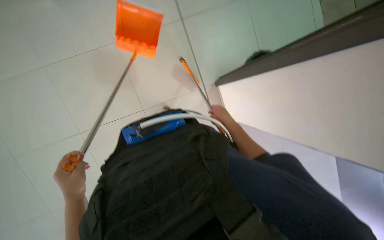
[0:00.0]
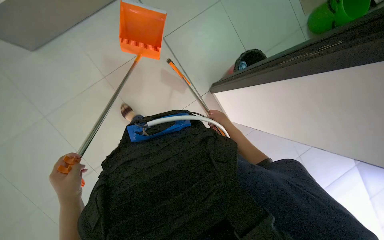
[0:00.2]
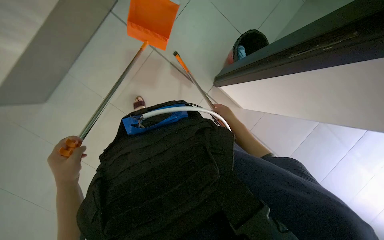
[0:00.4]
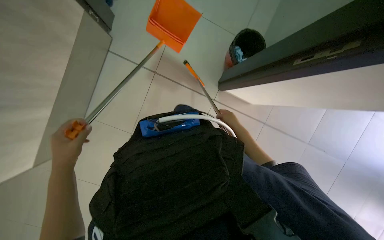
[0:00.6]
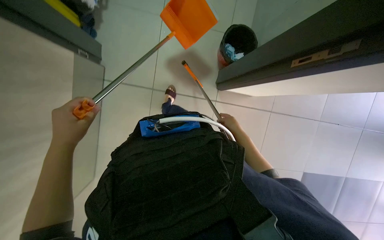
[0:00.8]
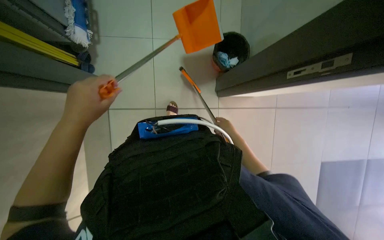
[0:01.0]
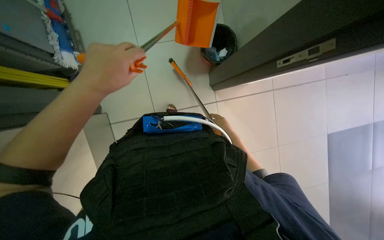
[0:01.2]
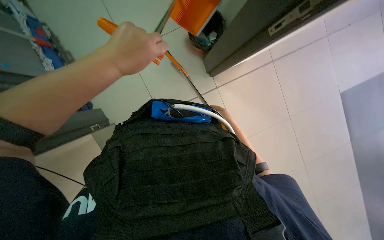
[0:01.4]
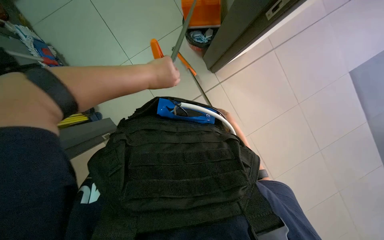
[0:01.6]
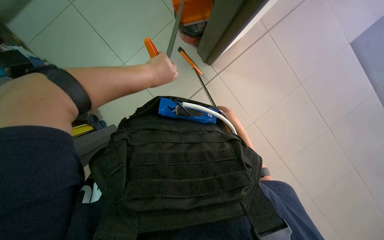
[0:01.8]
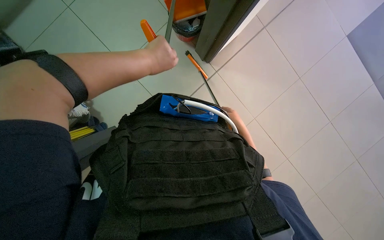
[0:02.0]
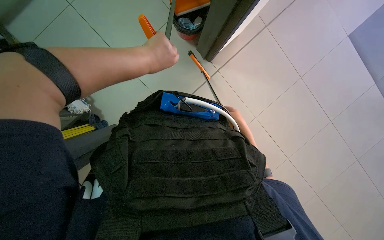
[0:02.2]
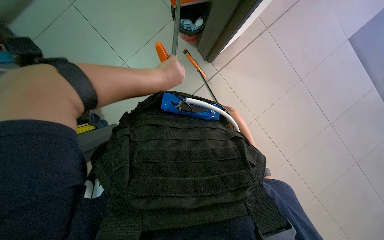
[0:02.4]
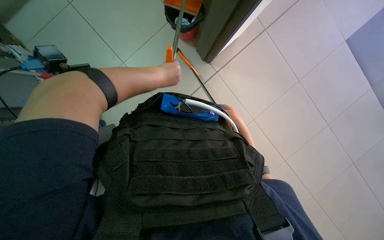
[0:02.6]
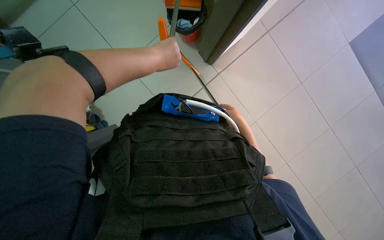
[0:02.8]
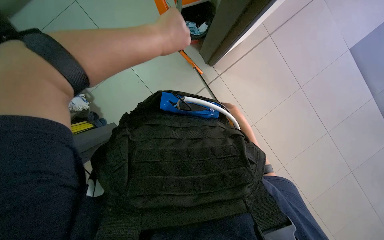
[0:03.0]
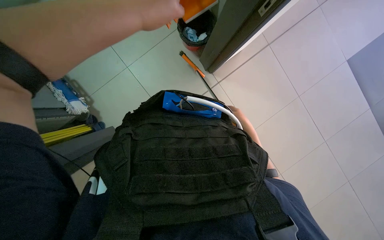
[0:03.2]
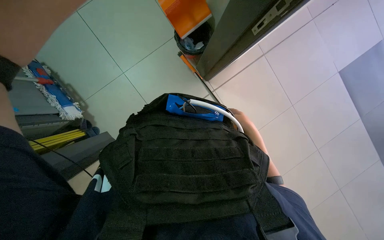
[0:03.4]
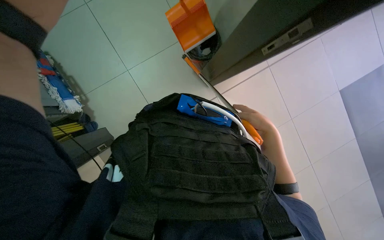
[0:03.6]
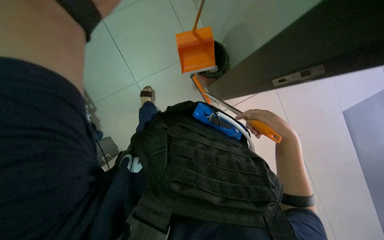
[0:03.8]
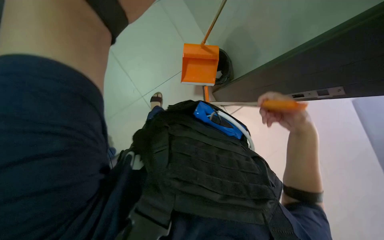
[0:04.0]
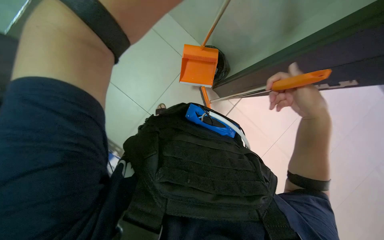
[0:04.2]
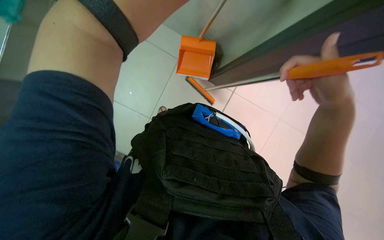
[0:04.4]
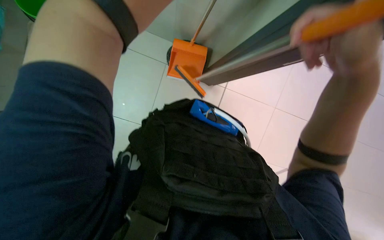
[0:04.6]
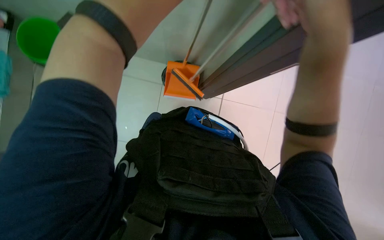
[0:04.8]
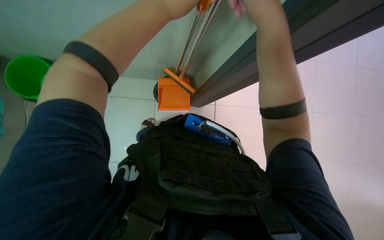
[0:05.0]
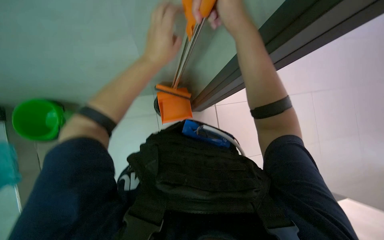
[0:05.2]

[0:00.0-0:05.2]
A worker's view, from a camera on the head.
Job: sweeping floor.
The whole recording: Sweeping the floor. The worker sweeps the floor with a broom and dustpan.
0:00.0 to 0:01.8: The scene rotates counterclockwise by some 55 degrees.
0:03.4 to 0:05.2: The camera pitches upward, by about 15 degrees. The right hand moves nearer to the camera, up the picture and to the left, approximately 50 cm.

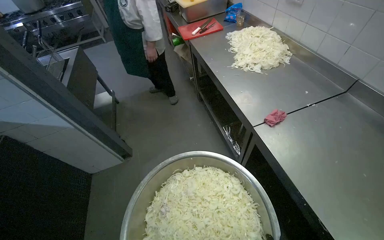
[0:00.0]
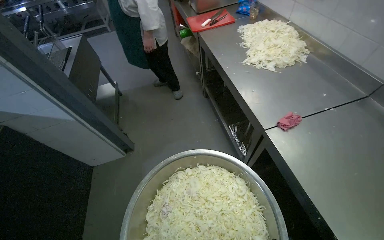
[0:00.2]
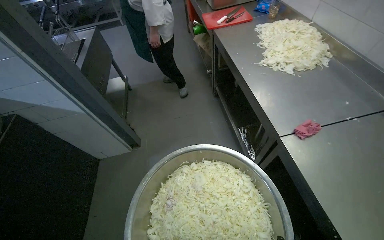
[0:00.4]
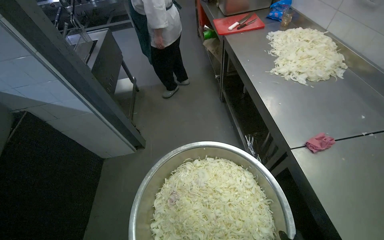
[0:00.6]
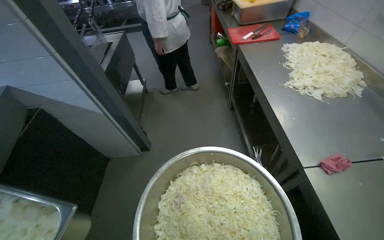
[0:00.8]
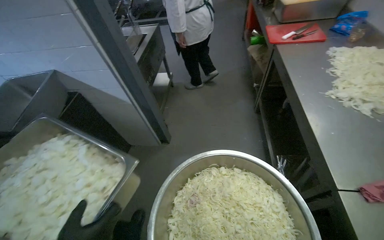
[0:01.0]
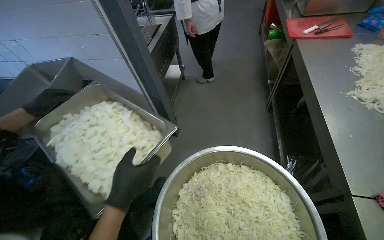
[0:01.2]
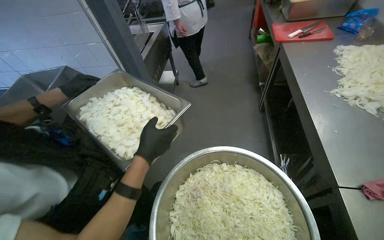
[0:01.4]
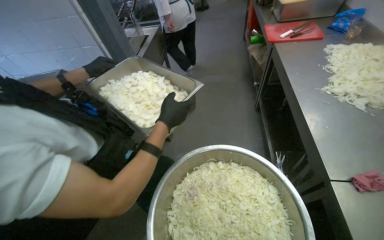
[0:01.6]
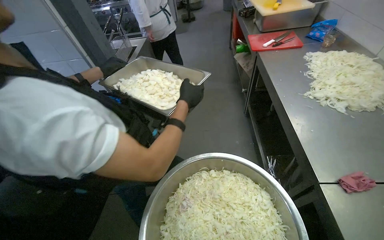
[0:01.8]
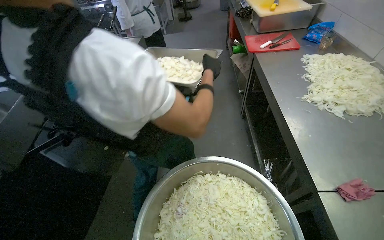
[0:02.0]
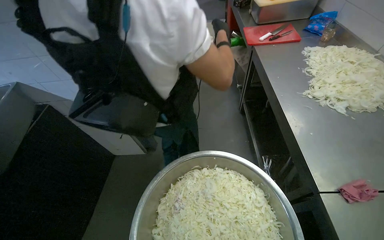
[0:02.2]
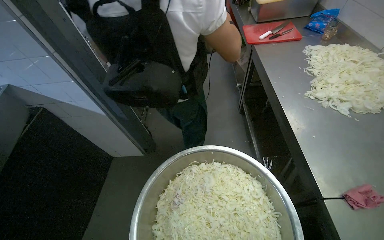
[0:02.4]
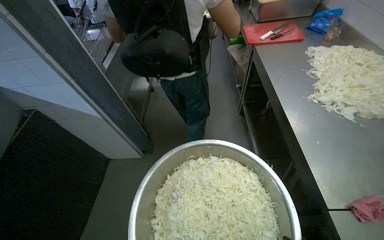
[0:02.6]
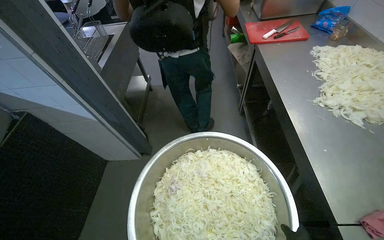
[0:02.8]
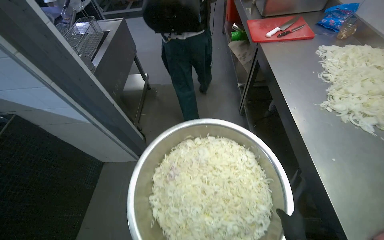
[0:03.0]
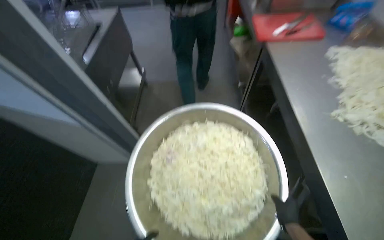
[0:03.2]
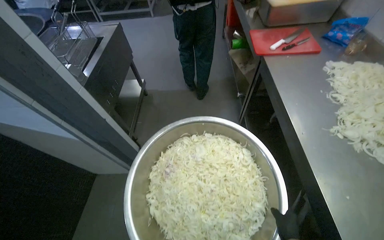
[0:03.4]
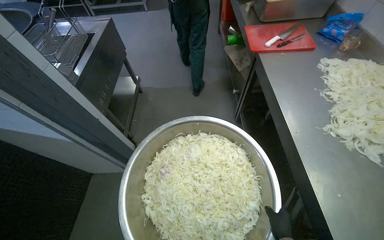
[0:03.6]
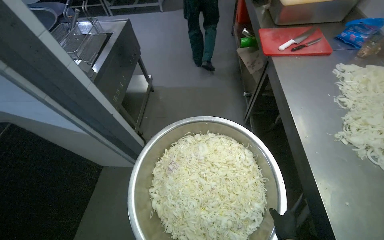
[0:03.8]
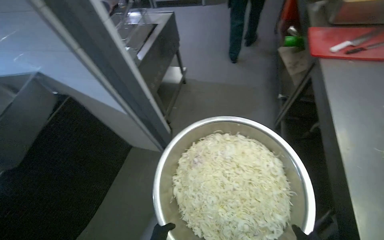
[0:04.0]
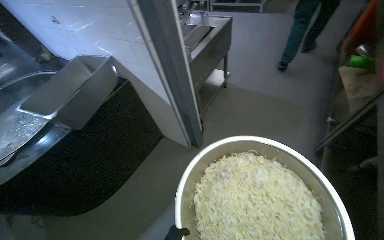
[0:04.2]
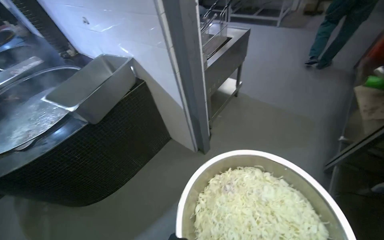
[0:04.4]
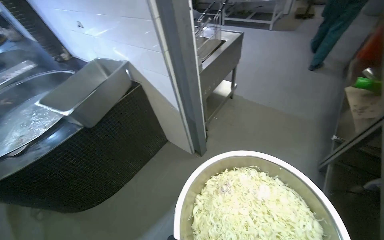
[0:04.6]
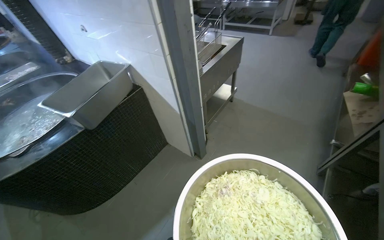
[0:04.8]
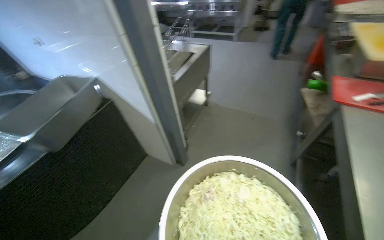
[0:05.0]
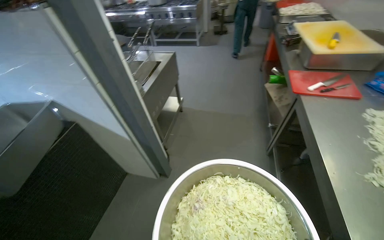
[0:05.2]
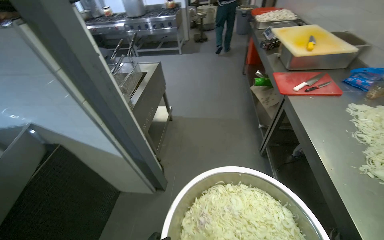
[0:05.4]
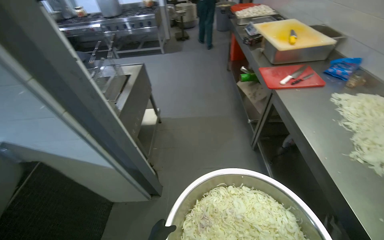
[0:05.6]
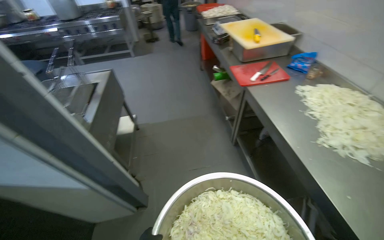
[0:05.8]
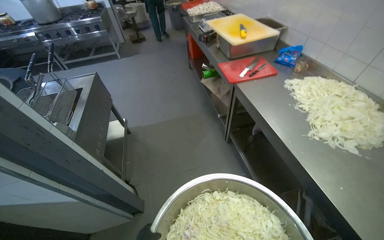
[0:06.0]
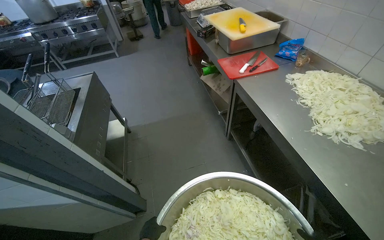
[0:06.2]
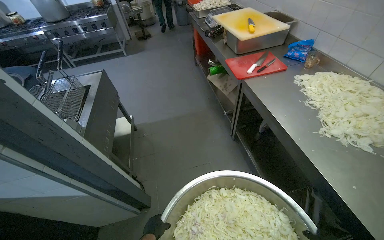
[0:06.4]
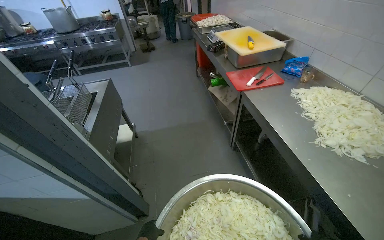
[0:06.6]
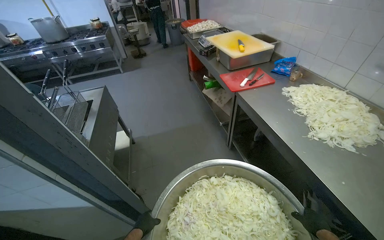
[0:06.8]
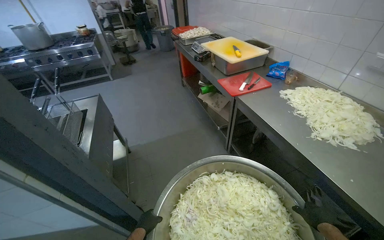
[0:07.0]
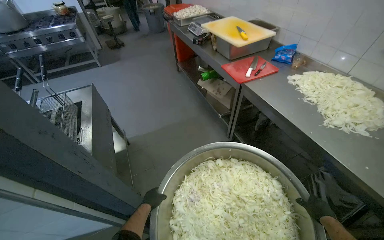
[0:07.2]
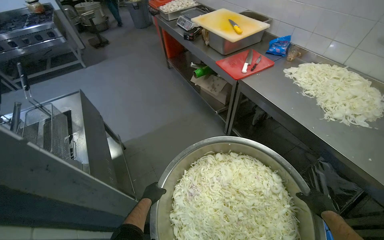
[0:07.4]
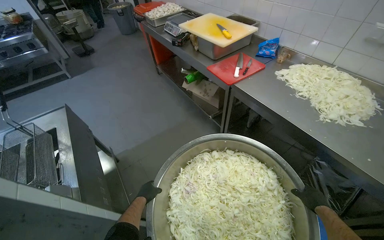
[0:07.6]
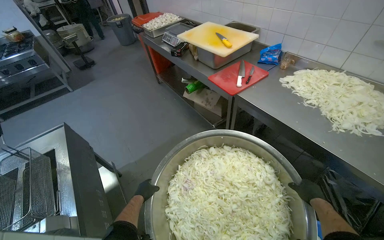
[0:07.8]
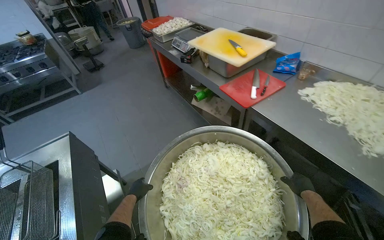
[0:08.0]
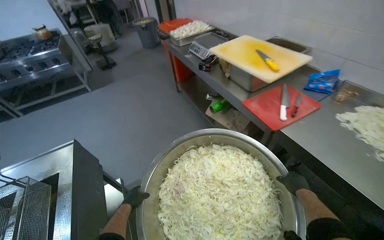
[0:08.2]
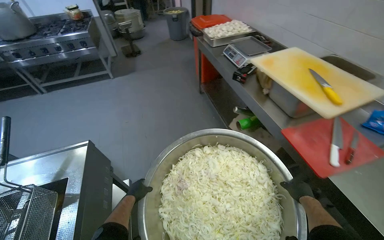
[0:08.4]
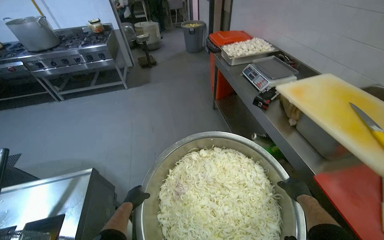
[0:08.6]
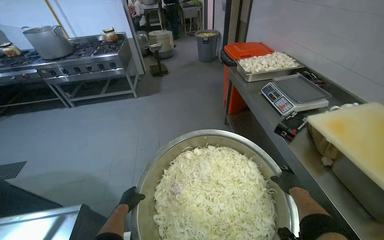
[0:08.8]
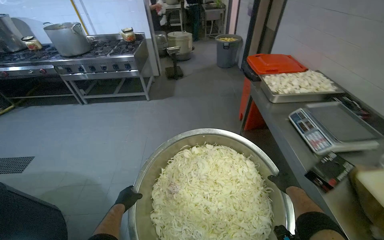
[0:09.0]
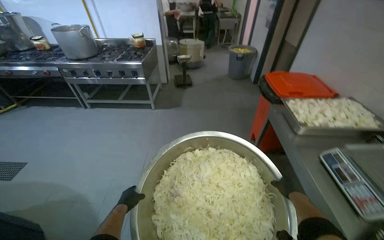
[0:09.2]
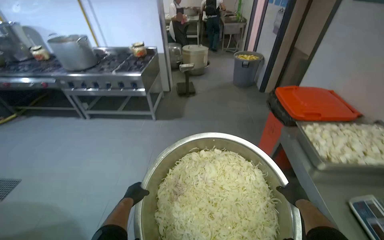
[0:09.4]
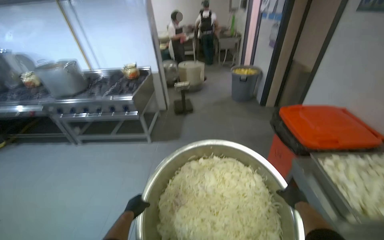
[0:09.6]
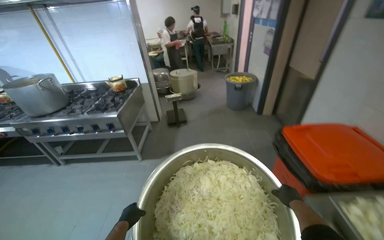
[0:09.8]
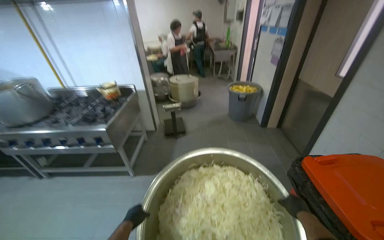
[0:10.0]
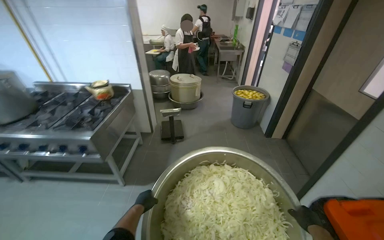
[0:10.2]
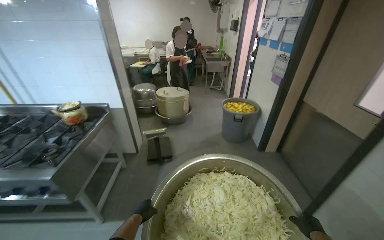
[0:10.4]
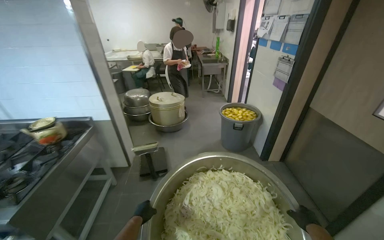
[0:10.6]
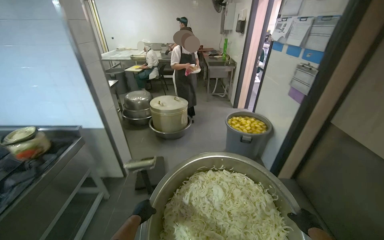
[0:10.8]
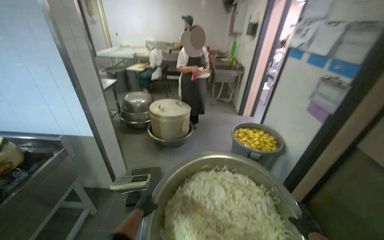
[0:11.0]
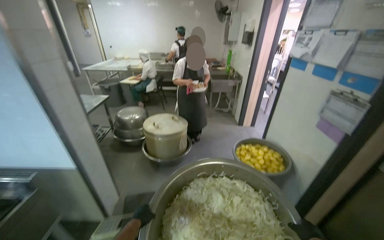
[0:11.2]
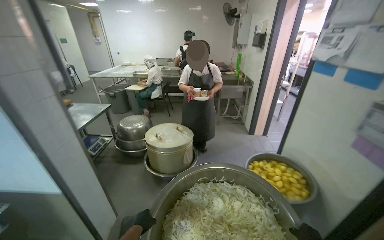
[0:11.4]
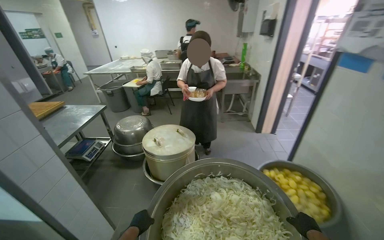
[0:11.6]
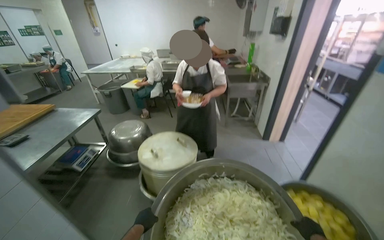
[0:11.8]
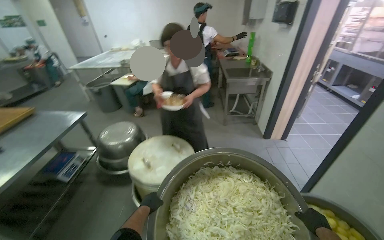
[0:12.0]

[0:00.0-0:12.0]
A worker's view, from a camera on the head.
Job: preparing food.
The whole recording: Transporting sliced onions to storage. The worker carries a large bowl of sliced onions through the kitchen and places it on a shelf in the storage room.
0:00.0 to 0:01.6: The wearer looks some 25 degrees further to the left.
0:03.0 to 0:04.4: The head rotates about 40 degrees to the left.
0:04.4 to 0:06.0: The head turns to the right by roughly 50 degrees.
0:06.0 to 0:07.6: The wearer looks some 20 degrees further to the right.
0:07.6 to 0:09.0: The camera travels roughly 1 m. The head rotates about 30 degrees to the left.
0:09.0 to 0:10.4: The camera travels some 1.5 m.
0:10.4 to 0:12.0: The wearer moves some 1.5 m.

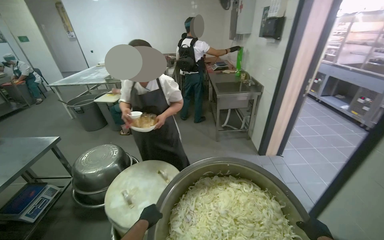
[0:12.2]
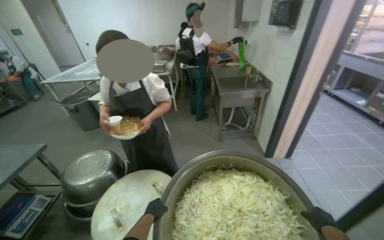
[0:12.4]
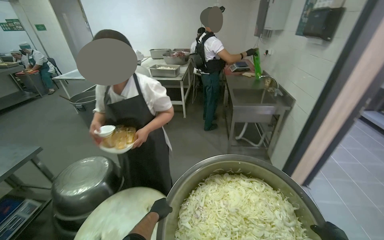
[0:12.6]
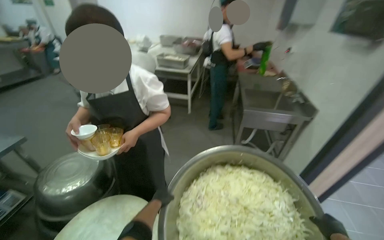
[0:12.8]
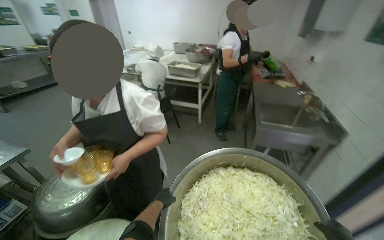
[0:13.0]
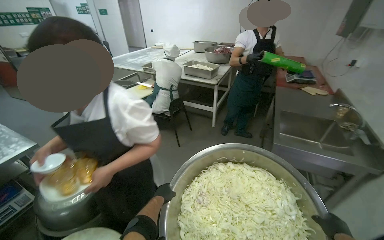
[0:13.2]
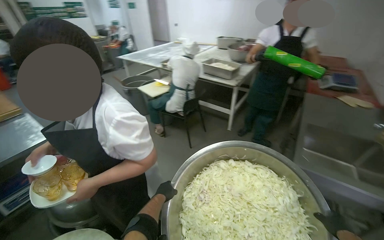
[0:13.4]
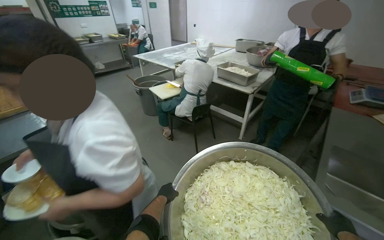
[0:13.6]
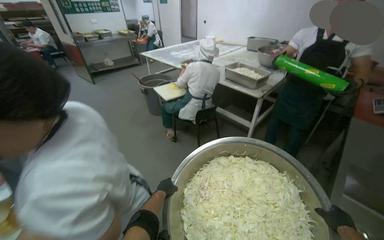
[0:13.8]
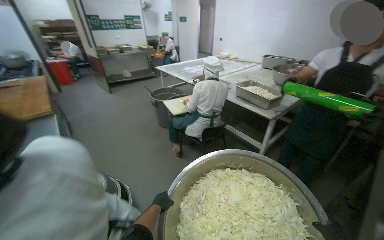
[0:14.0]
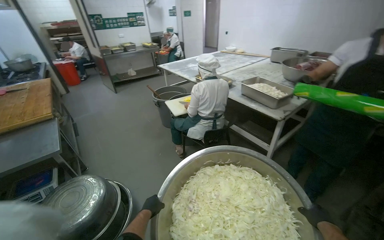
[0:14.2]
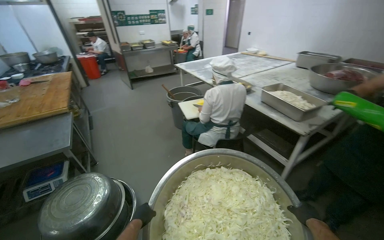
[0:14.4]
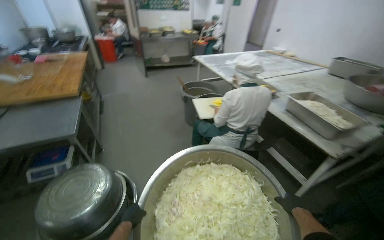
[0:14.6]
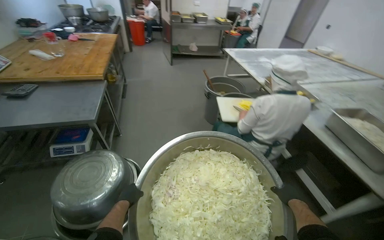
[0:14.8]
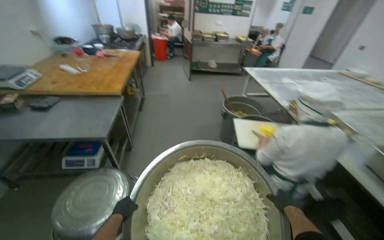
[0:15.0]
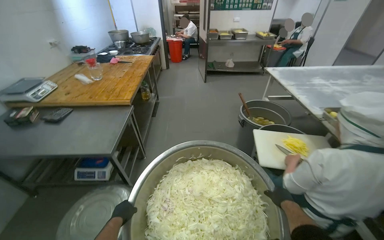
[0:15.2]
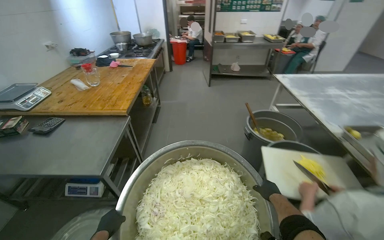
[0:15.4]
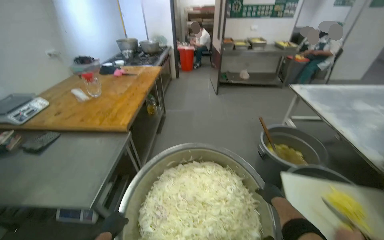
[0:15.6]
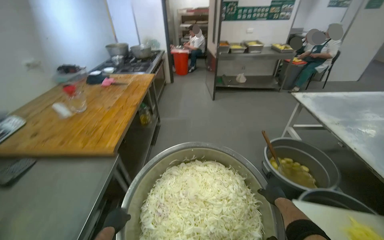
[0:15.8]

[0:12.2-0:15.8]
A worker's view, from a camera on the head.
Job: preparing food.
The whole recording: Transporting sliced onions to storage. The worker carries a large bowl of sliced onions through the kitchen and places it on a shelf in the storage room.
0:12.2 to 0:14.0: The camera is carried about 1 m. The head turns to the left by approximately 50 degrees.
0:14.0 to 0:15.8: The wearer moves roughly 1 m. The wearer looks roughly 40 degrees further to the left.
